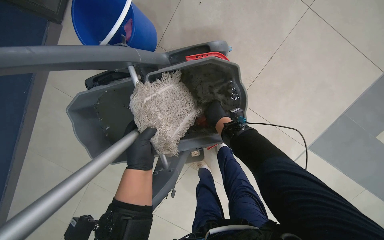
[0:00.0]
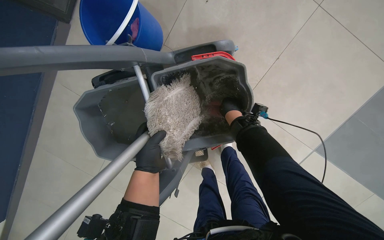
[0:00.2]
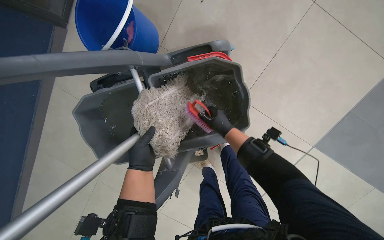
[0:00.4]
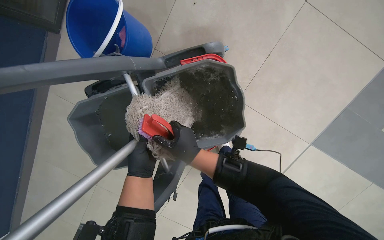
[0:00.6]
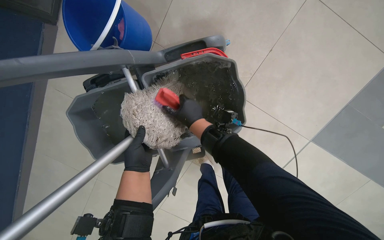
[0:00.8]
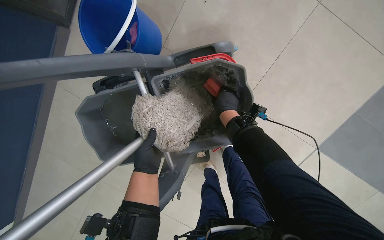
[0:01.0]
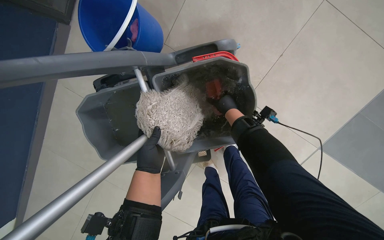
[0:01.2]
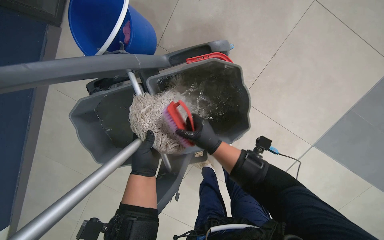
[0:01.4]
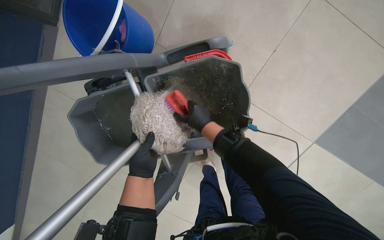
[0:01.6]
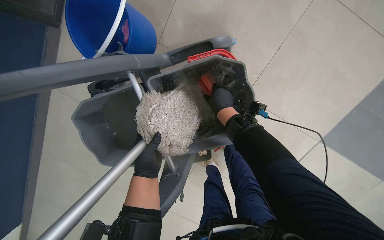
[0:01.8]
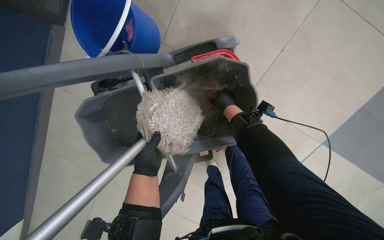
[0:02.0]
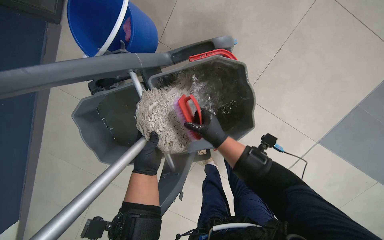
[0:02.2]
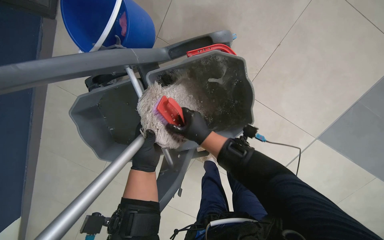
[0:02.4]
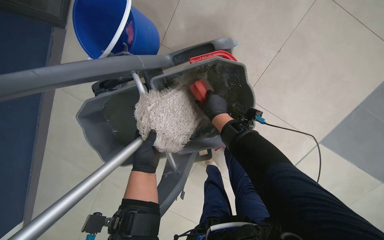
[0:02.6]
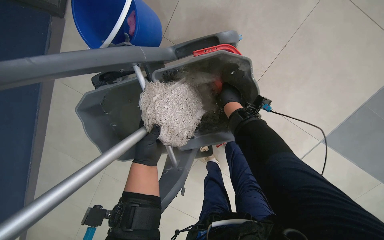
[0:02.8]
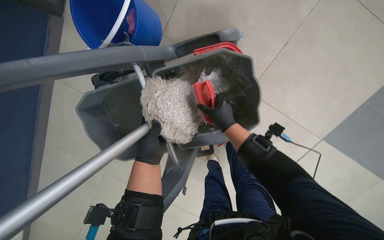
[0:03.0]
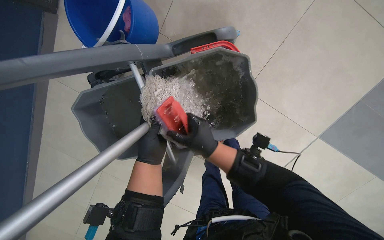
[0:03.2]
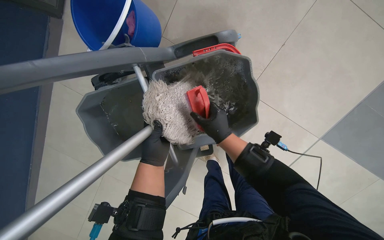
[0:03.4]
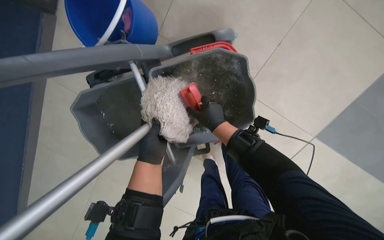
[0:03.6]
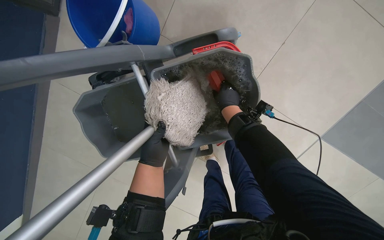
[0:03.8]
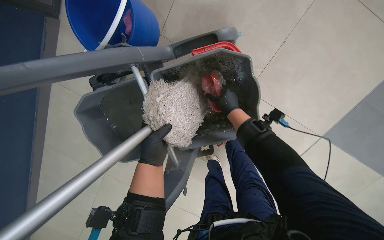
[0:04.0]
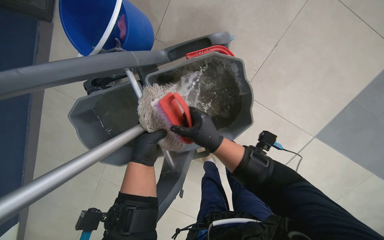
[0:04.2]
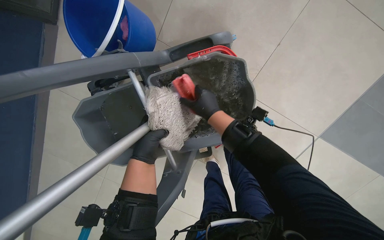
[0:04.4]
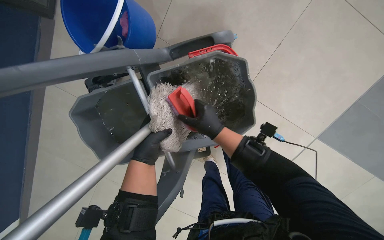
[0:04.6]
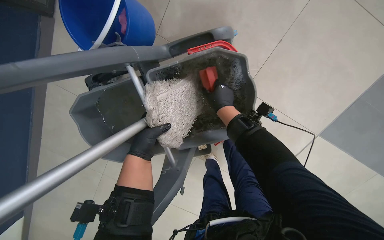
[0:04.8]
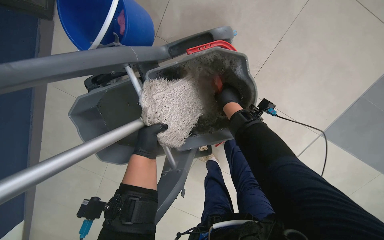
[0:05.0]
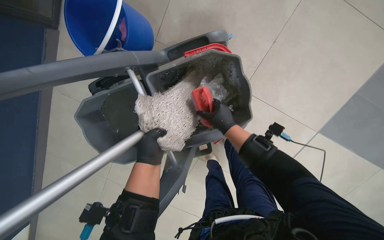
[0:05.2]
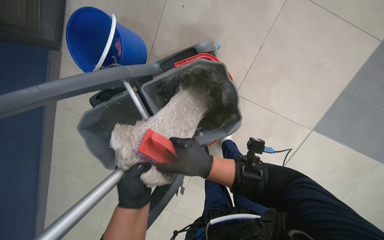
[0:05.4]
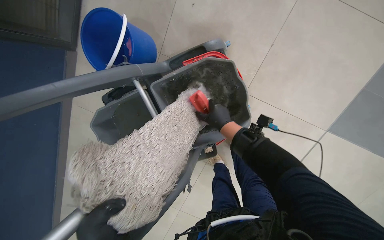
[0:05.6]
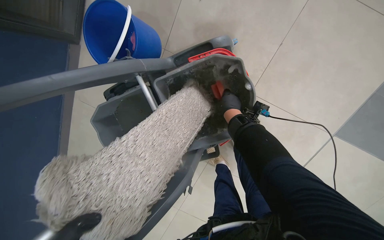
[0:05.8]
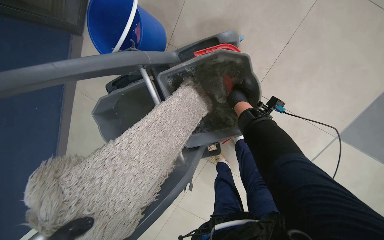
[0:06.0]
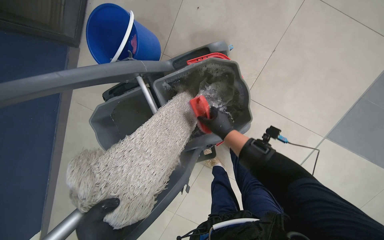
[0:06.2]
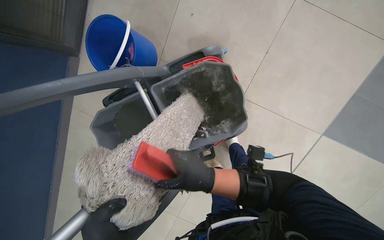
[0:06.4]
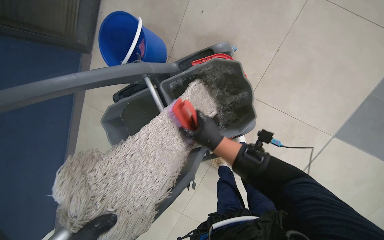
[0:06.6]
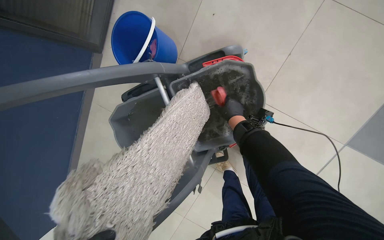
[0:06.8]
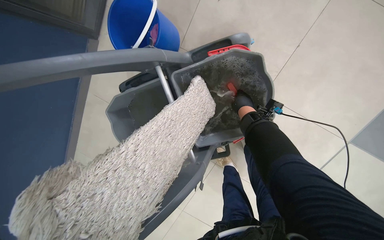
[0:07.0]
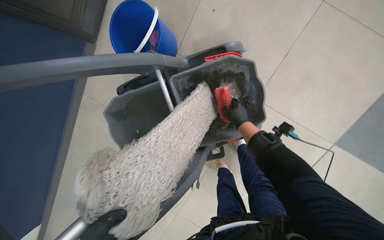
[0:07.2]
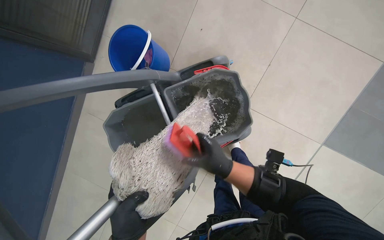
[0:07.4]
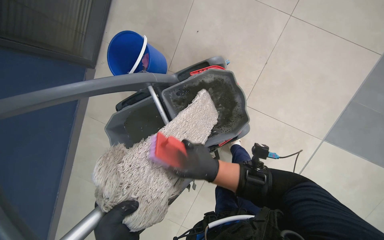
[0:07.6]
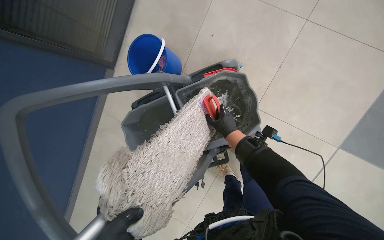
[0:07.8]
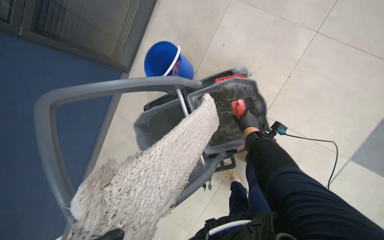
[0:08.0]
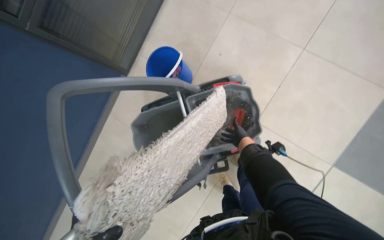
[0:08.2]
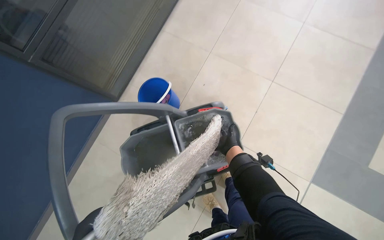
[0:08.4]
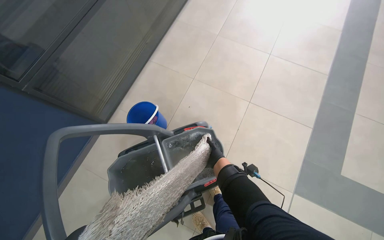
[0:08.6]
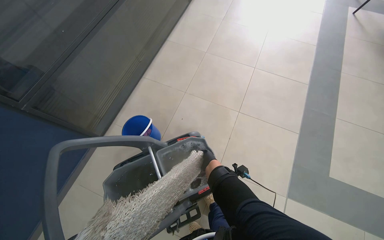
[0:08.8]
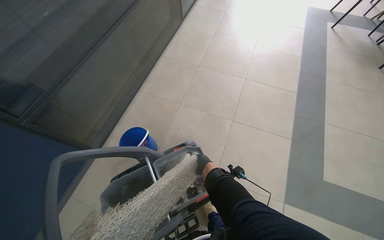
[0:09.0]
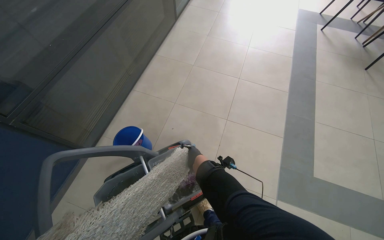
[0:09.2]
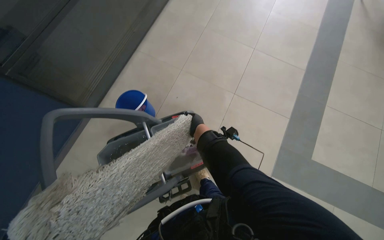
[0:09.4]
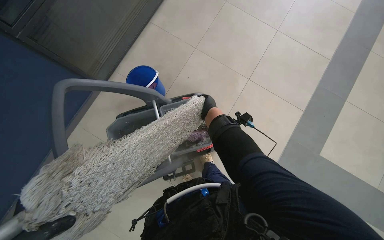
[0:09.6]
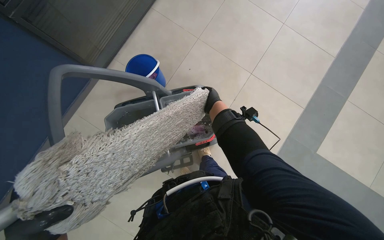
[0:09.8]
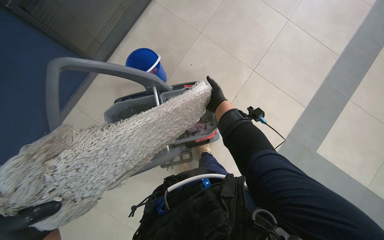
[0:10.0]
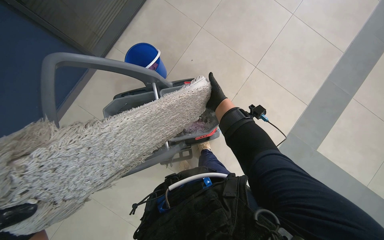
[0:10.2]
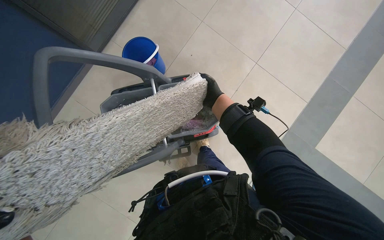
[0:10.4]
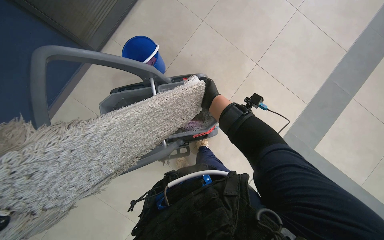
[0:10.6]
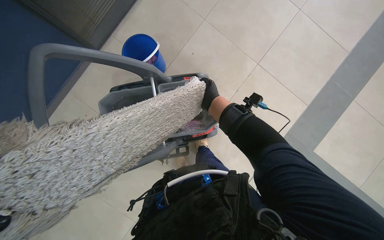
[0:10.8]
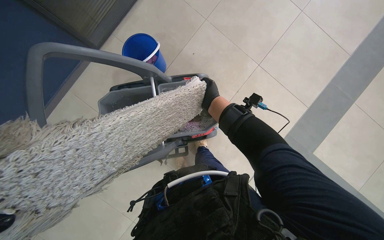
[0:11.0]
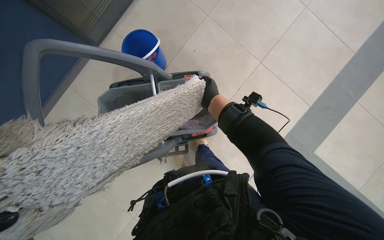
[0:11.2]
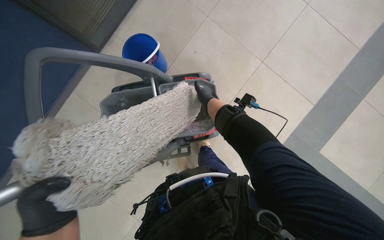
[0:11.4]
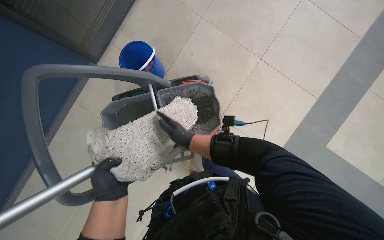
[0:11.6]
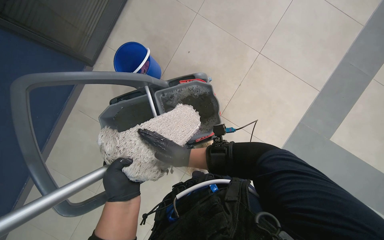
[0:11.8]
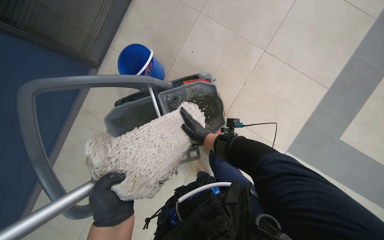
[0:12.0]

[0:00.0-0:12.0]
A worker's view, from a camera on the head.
Job: mopping floor.
The whole recording: Mopping cafe floor. The worker mops the cafe floor, moving around tables and chairs, and periodically cleans the mop head in a bucket.
0:00.0 to 0:01.6: The right hand goes nearer and farther, roughly 15 cm each way, reversing 2 times.
0:01.6 to 0:03.0: The right hand goes nearer and farther, some 10 cm each way, reversing 2 times.
0:03.0 to 0:04.4: The right hand swings up and down the picture, about 15 cm each way, with 3 reversals.
0:04.4 to 0:06.0: The right hand goes approximately 10 cm to the right, and moves about 15 cm down the picture and comes back.
0:06.0 to 0:07.6: The right hand moves up and down the picture over about 20 cm, changing direction 2 times.
0:07.6 to 0:09.0: The wearer looks roughly 35 degrees further upward.
0:09.0 to 0:10.4: The view tips downward by approximately 25 degrees.
0:10.4 to 0:12.0: The right hand goes roughly 15 cm down the picture.

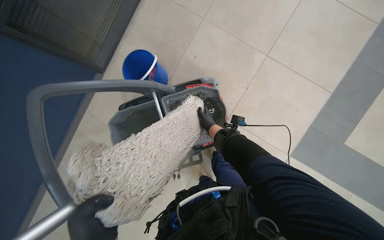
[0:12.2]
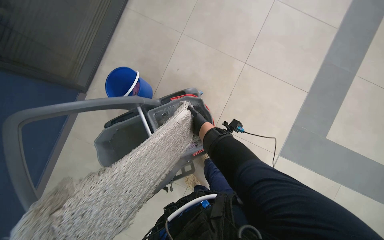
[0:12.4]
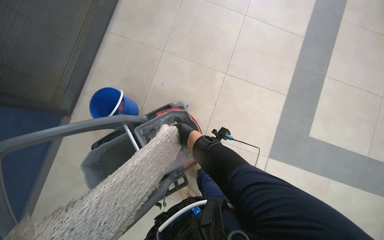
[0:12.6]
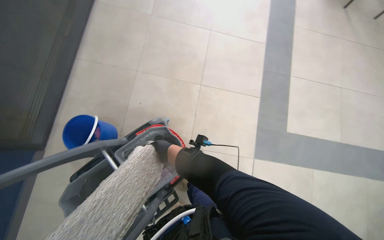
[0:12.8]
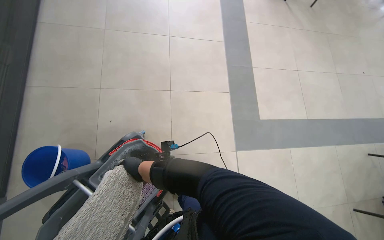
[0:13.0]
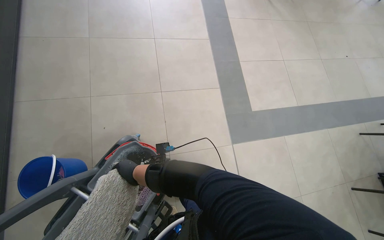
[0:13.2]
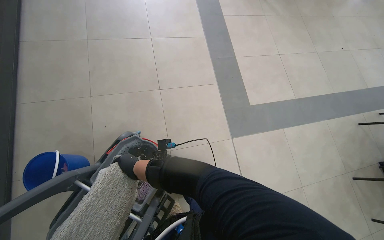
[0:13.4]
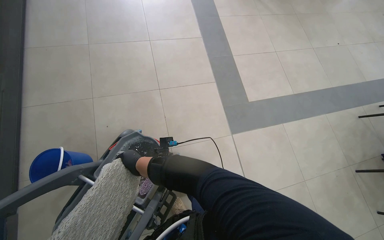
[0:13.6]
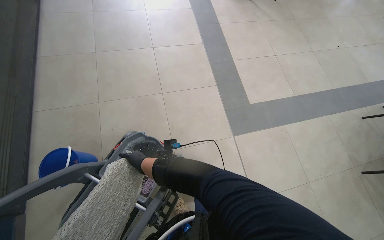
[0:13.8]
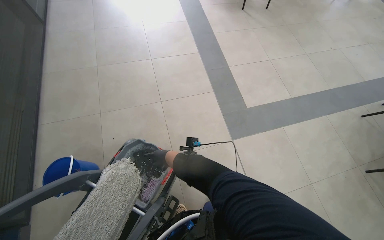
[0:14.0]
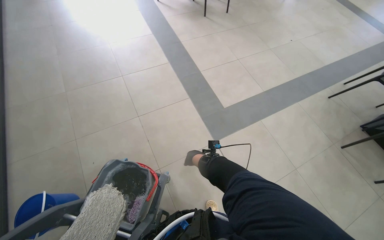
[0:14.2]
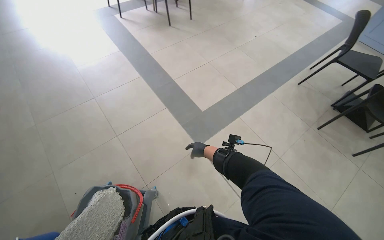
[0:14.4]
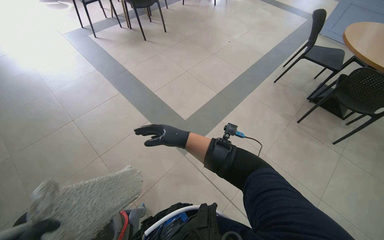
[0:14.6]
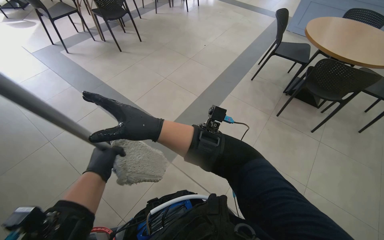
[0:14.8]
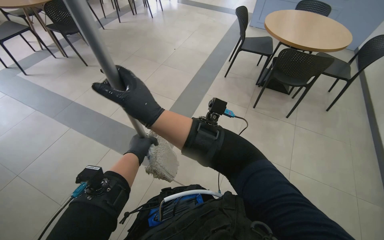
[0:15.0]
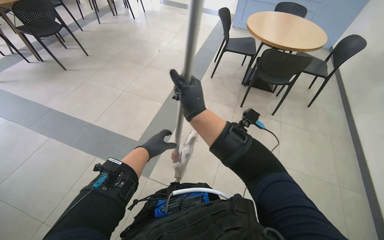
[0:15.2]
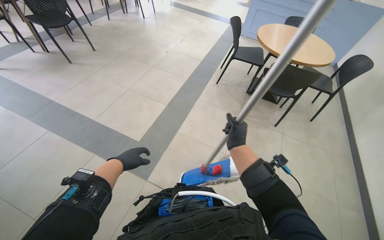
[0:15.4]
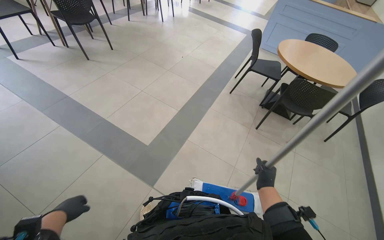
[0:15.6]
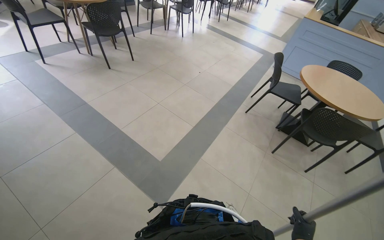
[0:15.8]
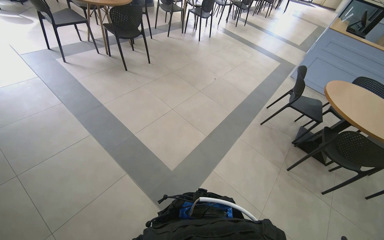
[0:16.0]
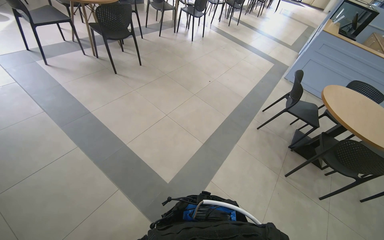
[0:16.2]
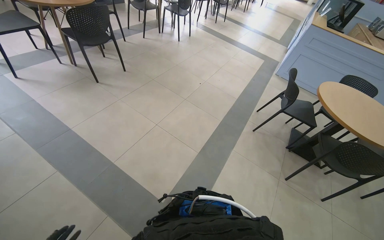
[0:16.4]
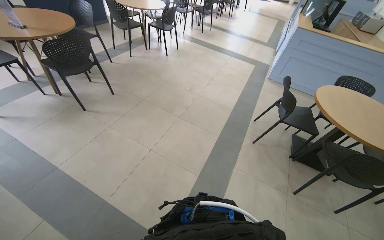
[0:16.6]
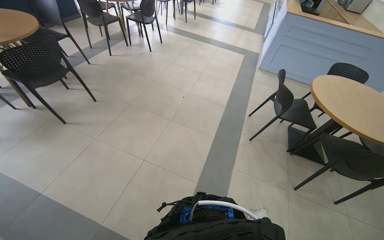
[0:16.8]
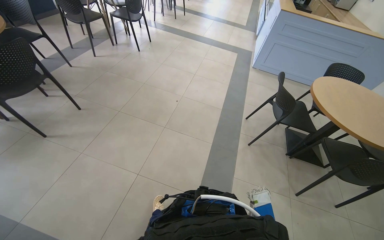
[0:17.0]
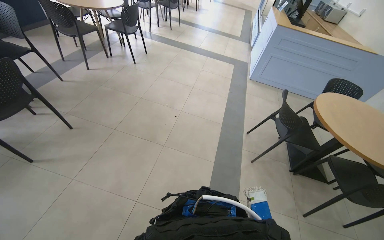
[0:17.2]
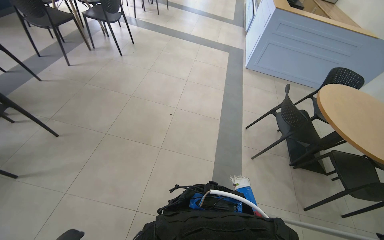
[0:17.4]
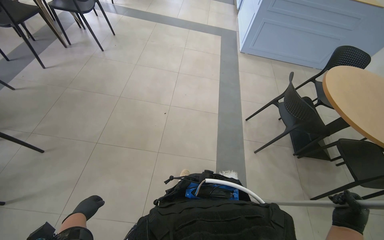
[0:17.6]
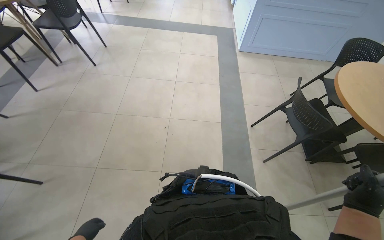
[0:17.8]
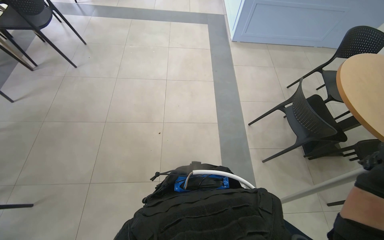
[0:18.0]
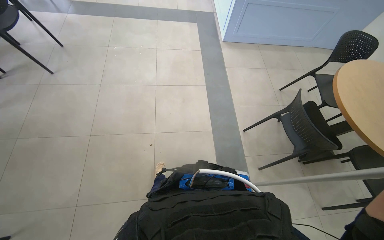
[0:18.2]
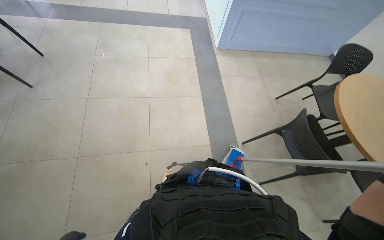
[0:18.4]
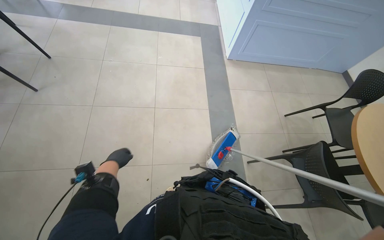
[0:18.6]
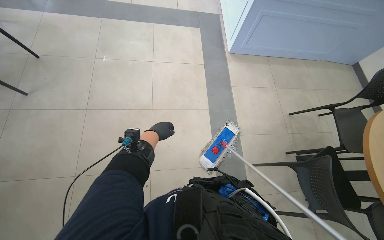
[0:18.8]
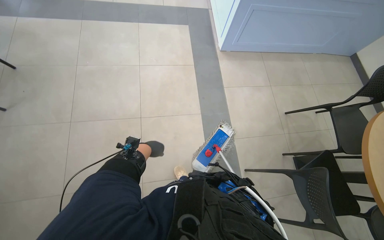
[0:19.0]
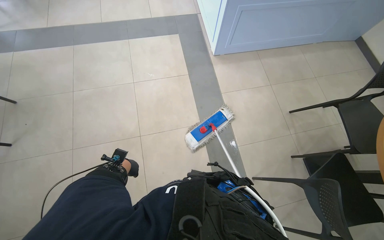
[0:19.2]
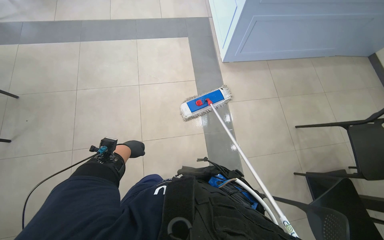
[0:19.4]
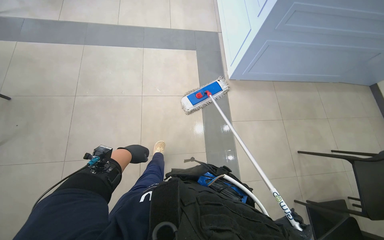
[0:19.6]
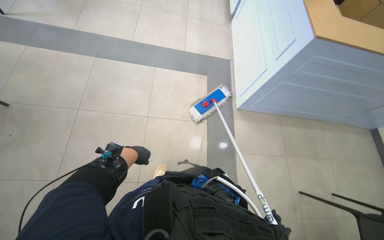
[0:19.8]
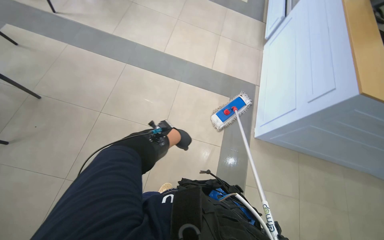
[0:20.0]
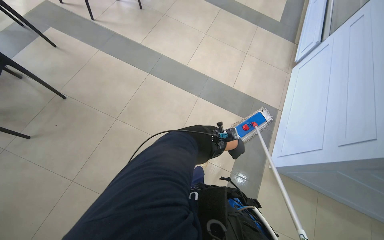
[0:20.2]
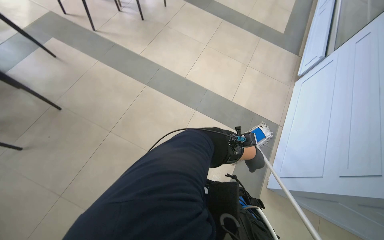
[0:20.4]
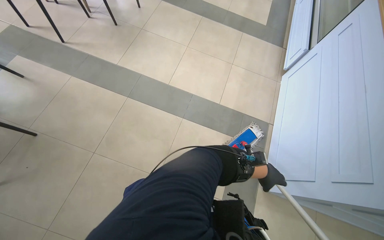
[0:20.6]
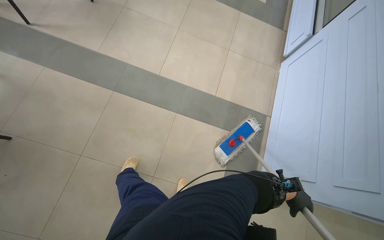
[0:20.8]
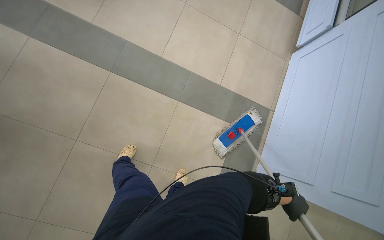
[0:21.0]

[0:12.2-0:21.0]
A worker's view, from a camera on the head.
Job: mopping floor.
The whole recording: Mopping cafe floor. The worker mops the cafe floor, moving around tables and chairs, and periodically cleans the mop head in a bucket.
0:12.2 to 0:13.6: The wearer's head swings about 50 degrees to the right. The view tilts roughly 15 degrees upward.
0:13.6 to 0:15.2: The wearer moves approximately 50 cm. The head rotates about 55 degrees to the right. The view tilts roughly 15 degrees upward.
0:15.2 to 0:16.6: The wearer moves approximately 90 cm.
0:16.6 to 0:18.0: The head travels about 1 m. The wearer looks some 30 degrees further to the right. The view tips downward by approximately 20 degrees.
0:18.0 to 0:19.6: The camera is carried roughly 1 m.
0:19.6 to 0:21.0: The wearer moves roughly 1 m. The scene turns some 25 degrees clockwise in the picture.
